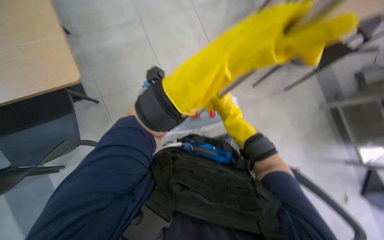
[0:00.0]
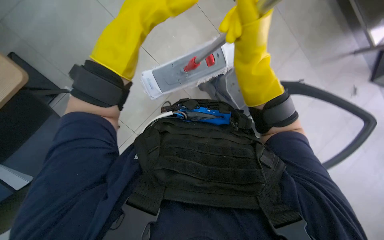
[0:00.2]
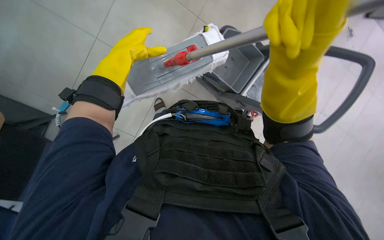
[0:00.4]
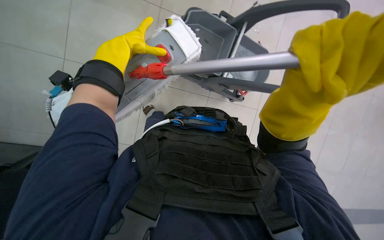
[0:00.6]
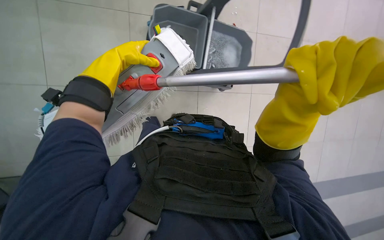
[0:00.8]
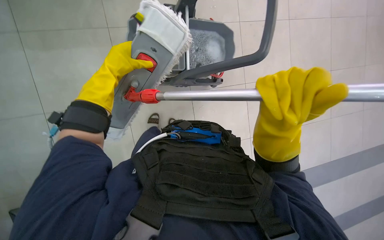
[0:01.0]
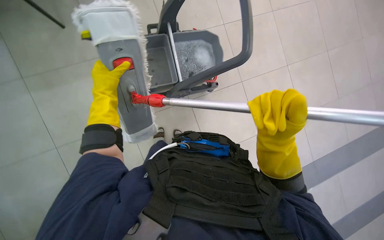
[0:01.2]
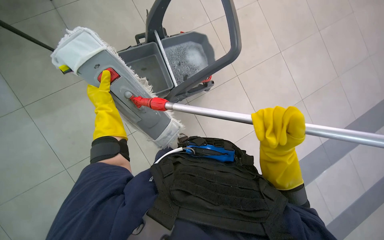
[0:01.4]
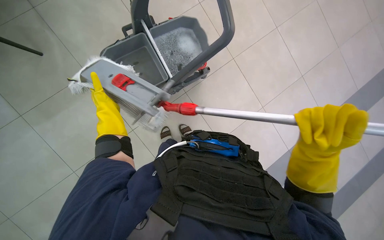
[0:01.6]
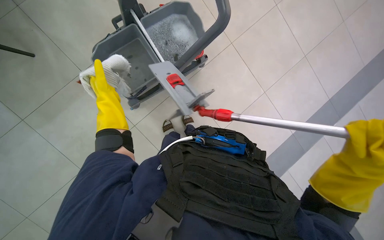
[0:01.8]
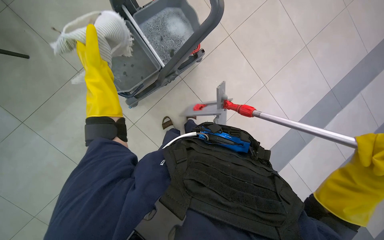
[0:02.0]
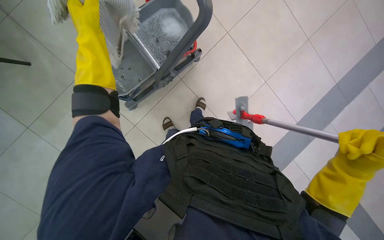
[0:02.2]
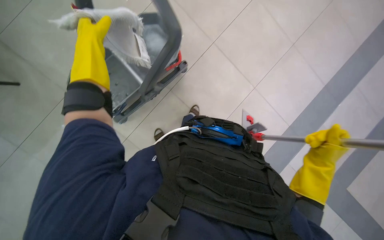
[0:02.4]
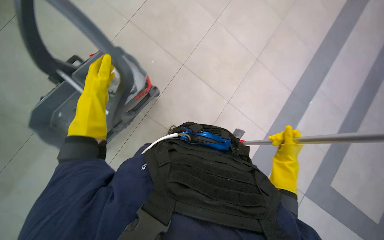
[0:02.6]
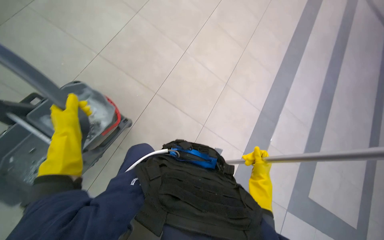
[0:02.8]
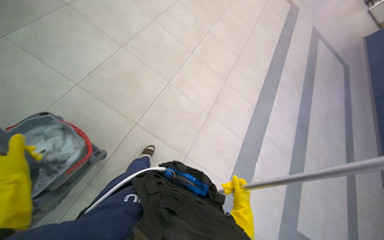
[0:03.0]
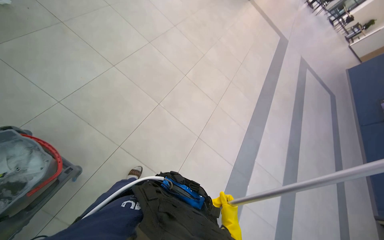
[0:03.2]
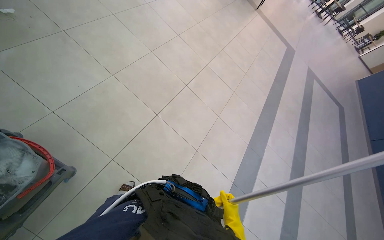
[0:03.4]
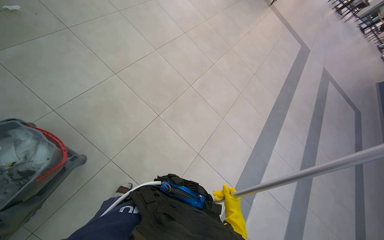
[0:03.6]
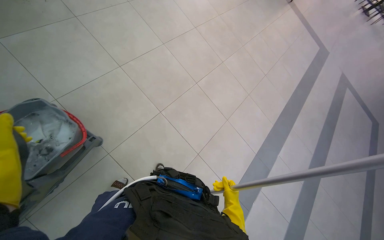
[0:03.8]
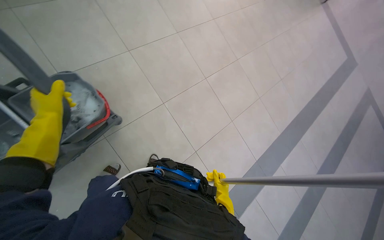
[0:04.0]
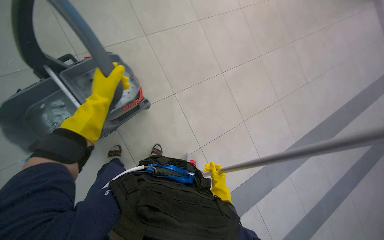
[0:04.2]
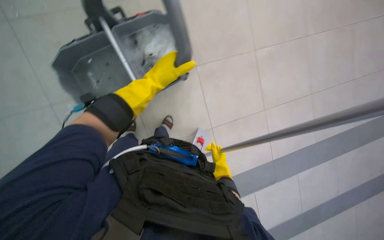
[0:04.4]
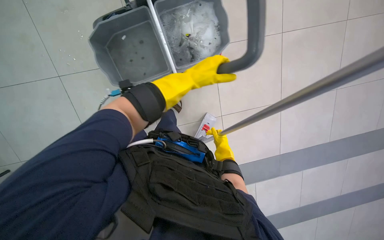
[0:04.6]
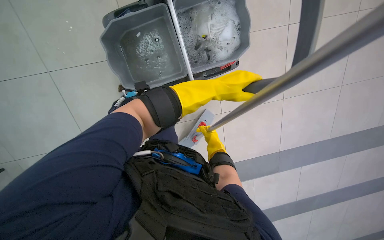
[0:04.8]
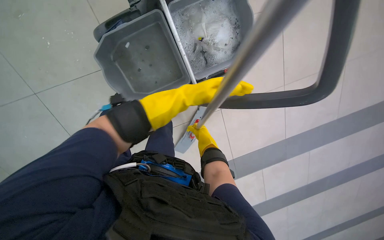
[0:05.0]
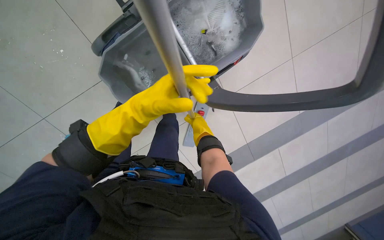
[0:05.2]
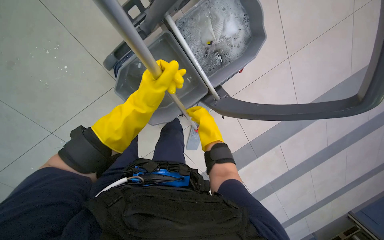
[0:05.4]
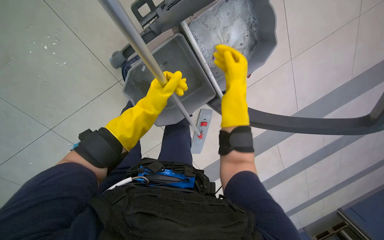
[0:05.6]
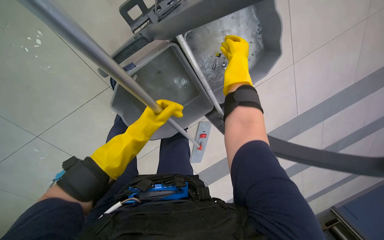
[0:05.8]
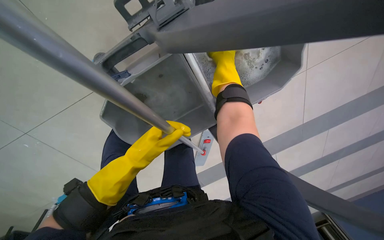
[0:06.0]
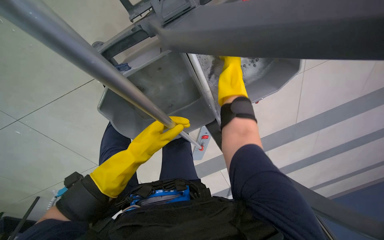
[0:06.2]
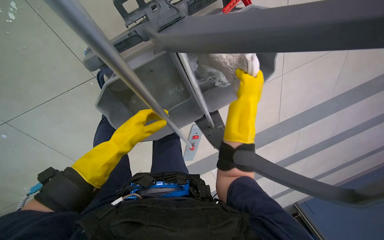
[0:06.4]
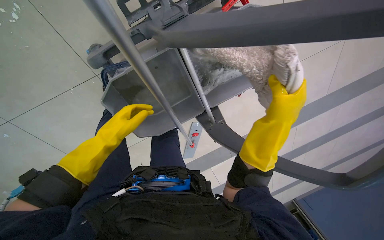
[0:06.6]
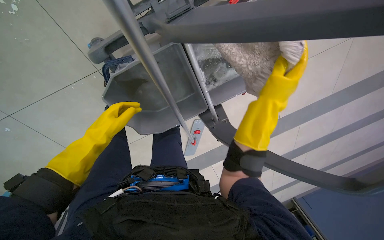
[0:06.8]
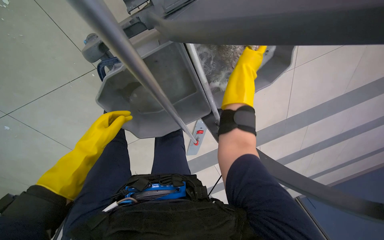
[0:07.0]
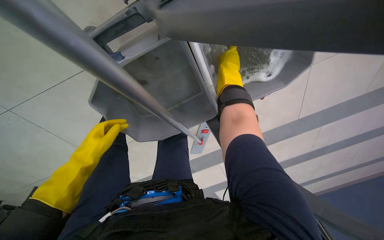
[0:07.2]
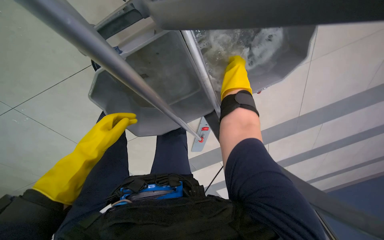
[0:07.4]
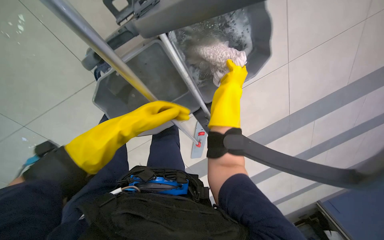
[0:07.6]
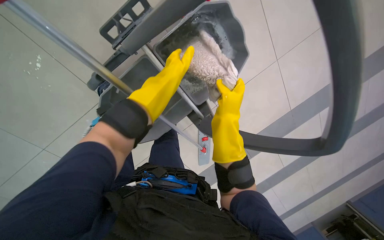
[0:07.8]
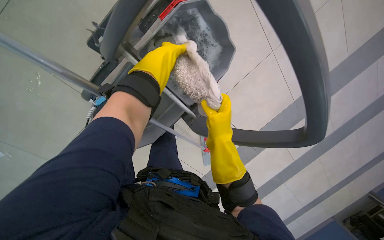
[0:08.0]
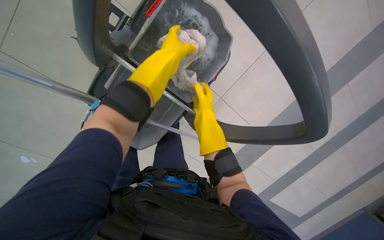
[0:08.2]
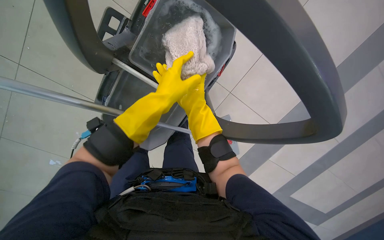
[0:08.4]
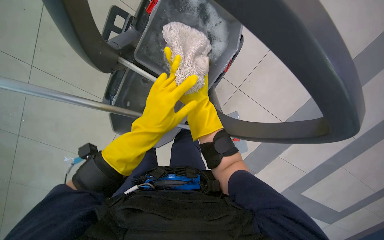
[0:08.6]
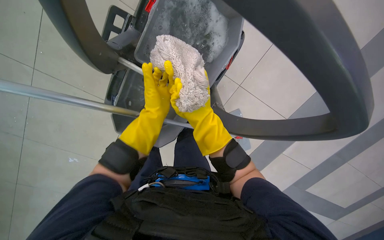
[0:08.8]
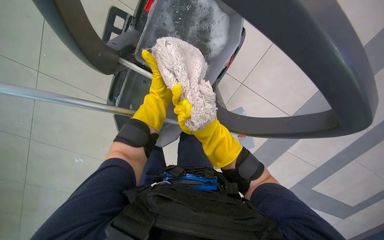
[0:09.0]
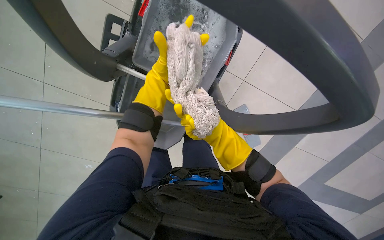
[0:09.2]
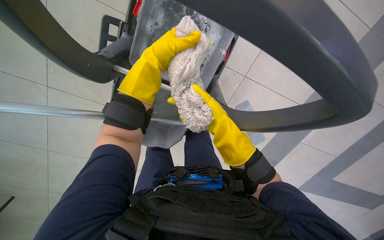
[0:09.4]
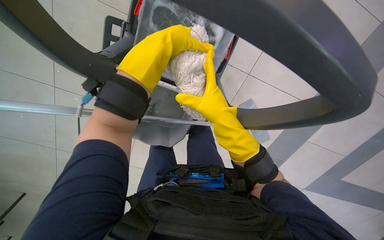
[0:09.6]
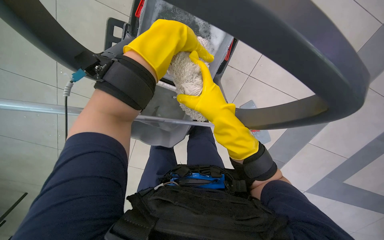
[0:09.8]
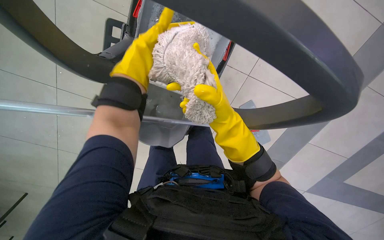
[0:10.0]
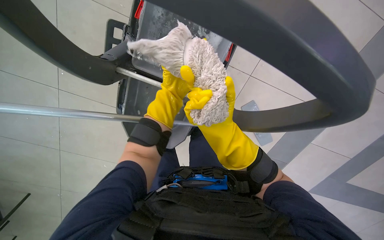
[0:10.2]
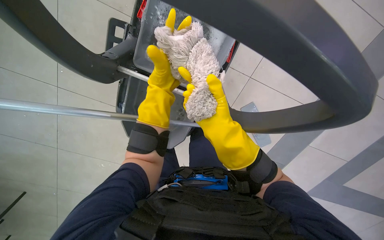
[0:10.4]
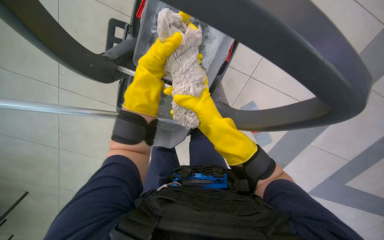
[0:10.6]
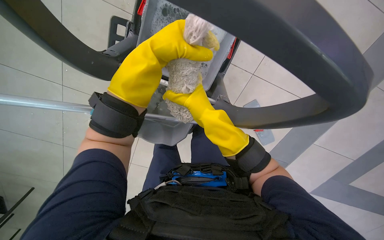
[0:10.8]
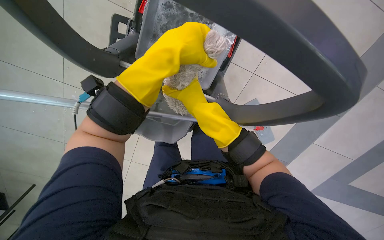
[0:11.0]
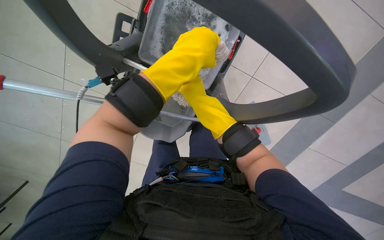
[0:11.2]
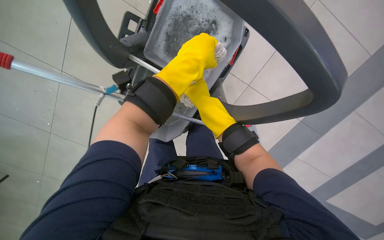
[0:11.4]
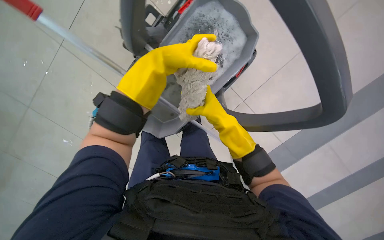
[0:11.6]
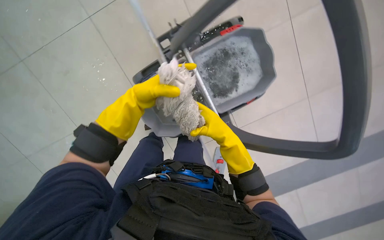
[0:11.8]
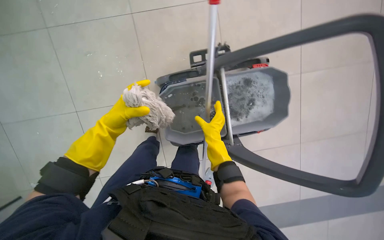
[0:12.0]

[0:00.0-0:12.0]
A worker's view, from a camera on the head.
Job: mopping floor.
The whole recording: Mopping cafeteria floor. The worker mops the cafeteria floor with a flat mop.
0:01.6 to 0:03.0: The wearer looks some 20 degrees further to the right. The left hand travels nearer to the camera by roughly 15 cm. Meanwhile the right hand moves farther from the camera and down the picture, approximately 30 cm.
0:04.4 to 0:06.0: The view tilts approximately 15 degrees downward. The right hand moves up the picture and nearer to the camera, approximately 35 cm.
0:06.0 to 0:07.6: The right hand moves up and down the picture over about 15 cm, changing direction 2 times. Meanwhile the left hand travels to the left and back again, roughly 15 cm each way.
0:07.6 to 0:09.0: The right hand goes up and down the picture, some 15 cm each way, reversing 2 times.
0:09.0 to 0:10.4: The right hand is displaced nearer to the camera by roughly 15 cm.
0:10.4 to 0:12.0: The right hand goes nearer and farther, approximately 20 cm each way, reversing 2 times.

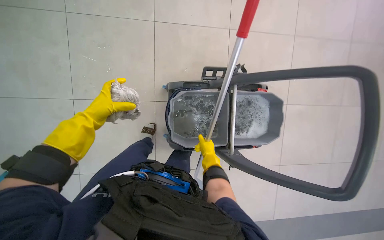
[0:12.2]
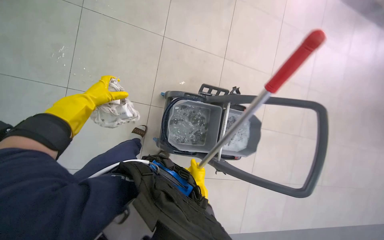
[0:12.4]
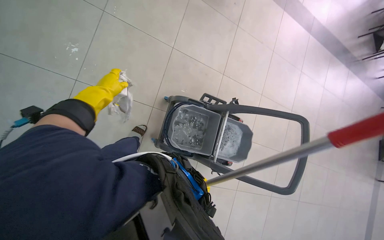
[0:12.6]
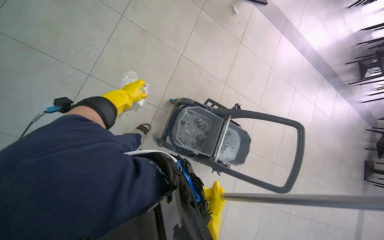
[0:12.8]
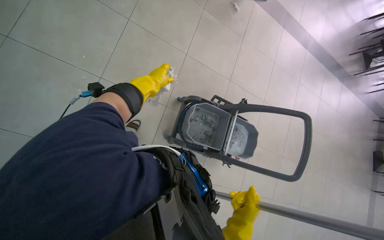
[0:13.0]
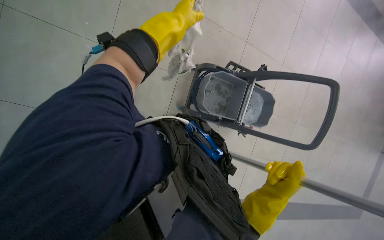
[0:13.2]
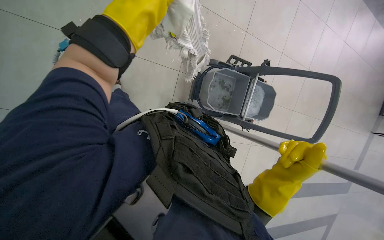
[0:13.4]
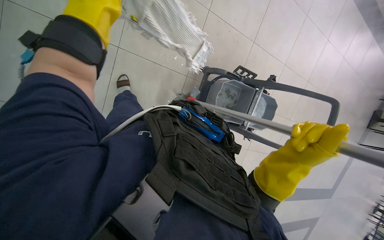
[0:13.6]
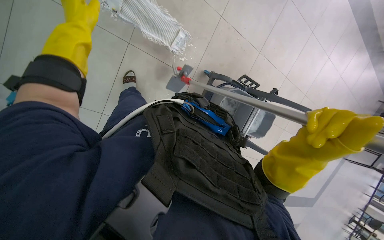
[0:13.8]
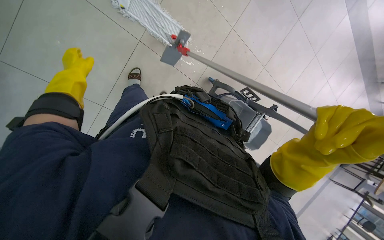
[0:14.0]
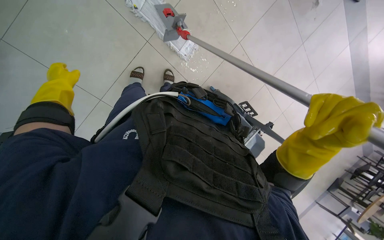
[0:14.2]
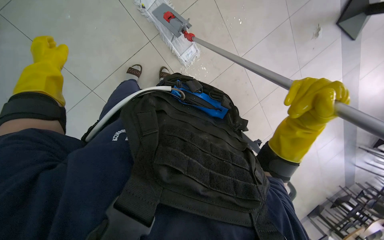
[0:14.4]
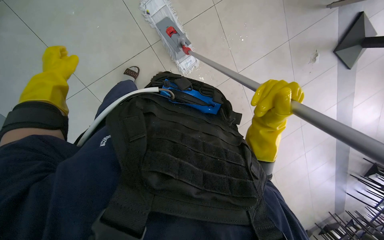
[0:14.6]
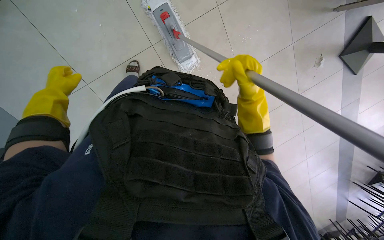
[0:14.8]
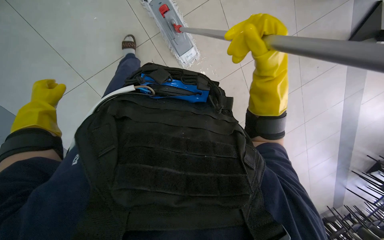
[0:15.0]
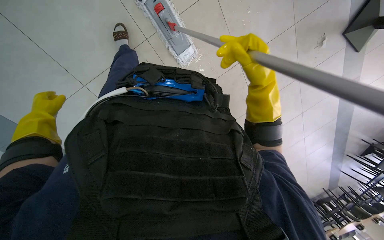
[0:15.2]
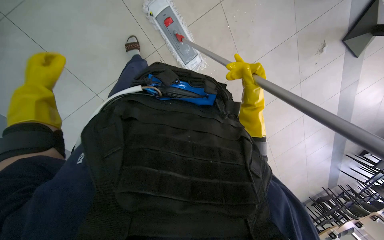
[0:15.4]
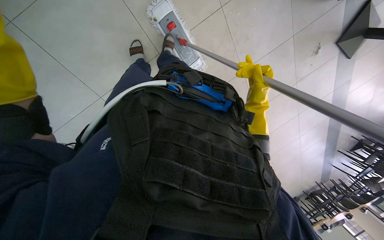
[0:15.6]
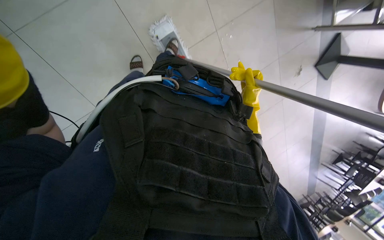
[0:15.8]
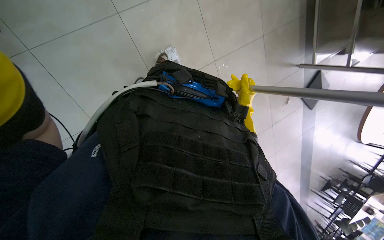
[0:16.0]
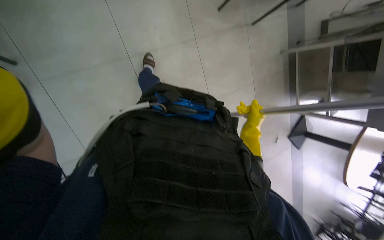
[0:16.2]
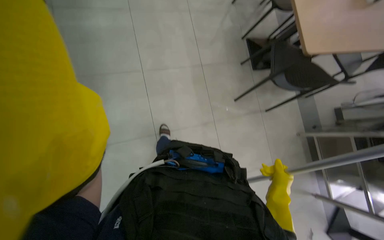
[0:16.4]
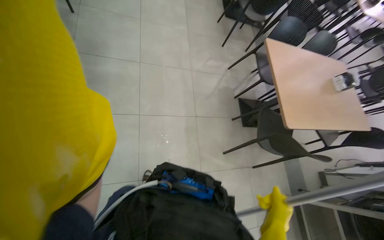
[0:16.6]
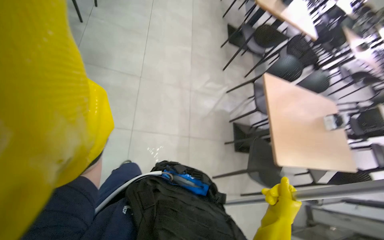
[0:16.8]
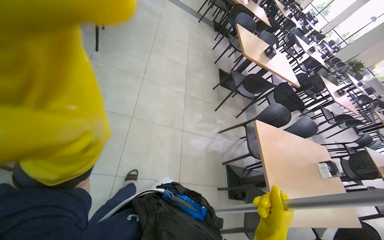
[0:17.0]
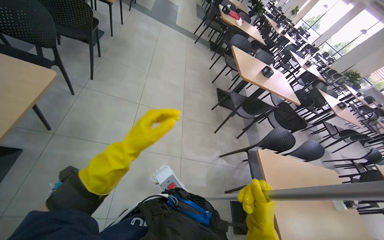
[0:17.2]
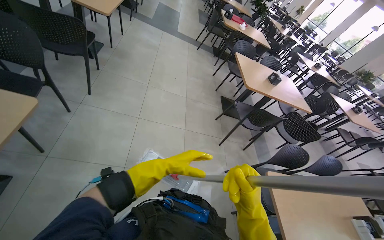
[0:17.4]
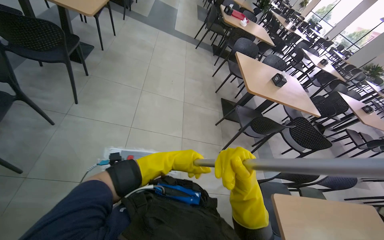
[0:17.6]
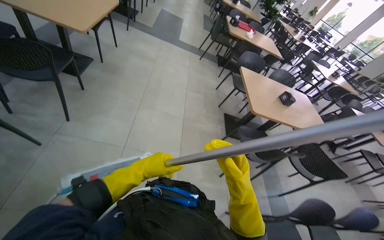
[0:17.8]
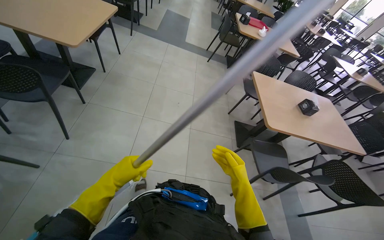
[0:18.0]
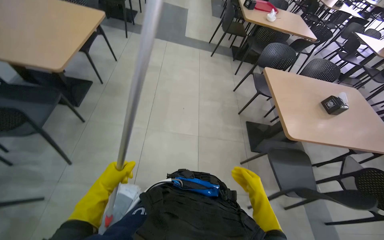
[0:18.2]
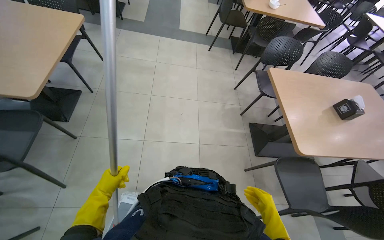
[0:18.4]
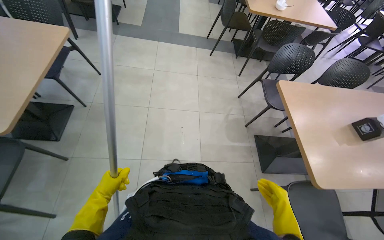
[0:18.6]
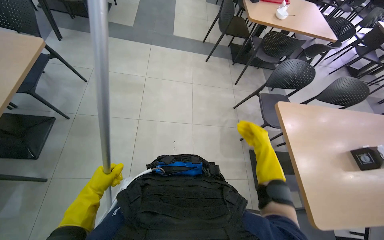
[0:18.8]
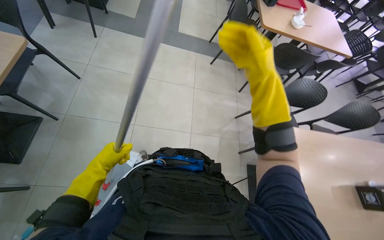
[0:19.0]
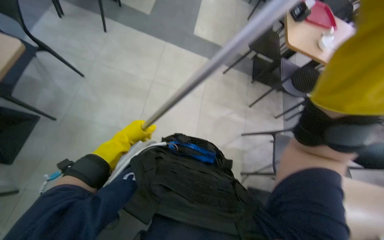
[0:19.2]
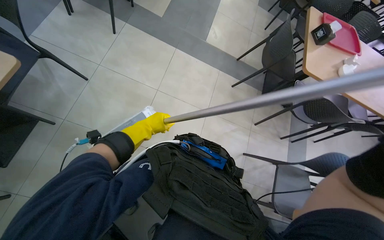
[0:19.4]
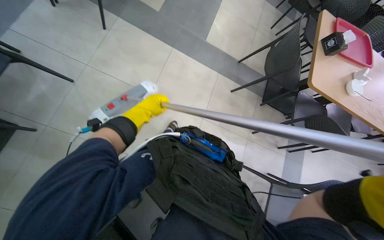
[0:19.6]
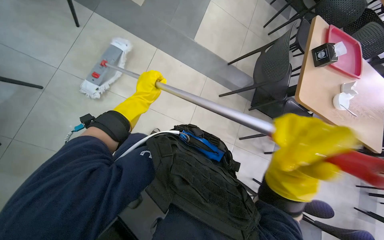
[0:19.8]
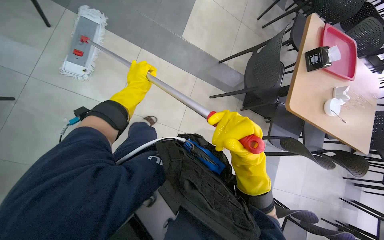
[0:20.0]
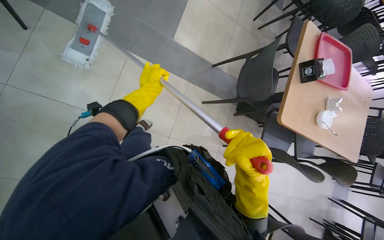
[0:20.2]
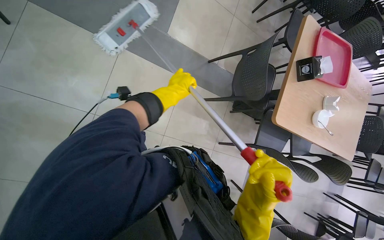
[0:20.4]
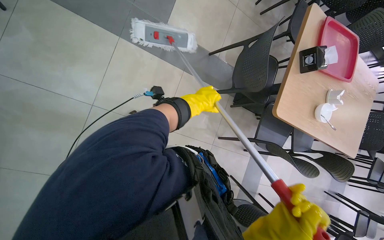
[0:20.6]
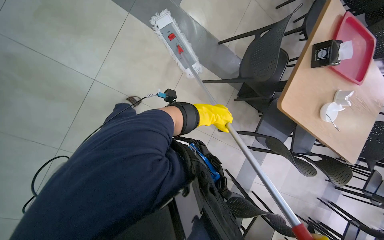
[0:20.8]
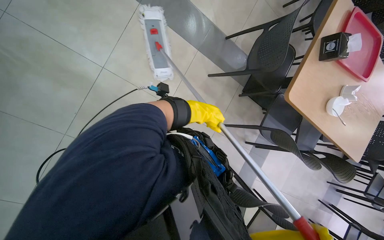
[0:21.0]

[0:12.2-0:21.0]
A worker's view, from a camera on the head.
Job: mopping floor.
The whole recording: Mopping cafeteria floor. The worker mops the cafeteria floor with a flat mop.
0:12.2 to 0:13.6: The wearer moves approximately 50 cm.
0:13.6 to 0:15.2: The right hand moves up the picture, roughly 20 cm.
0:15.2 to 0:16.6: The wearer moves roughly 50 cm. The view tips upward by roughly 75 degrees. The scene rotates clockwise by some 25 degrees.
0:18.0 to 0:19.6: The wearer moves approximately 1.5 m. The view tilts roughly 15 degrees downward.
0:19.6 to 0:21.0: The view tilts roughly 15 degrees downward. The left hand shifts roughly 40 cm to the right.
